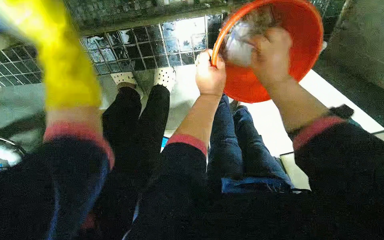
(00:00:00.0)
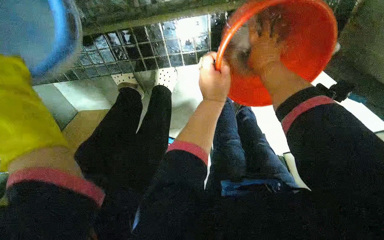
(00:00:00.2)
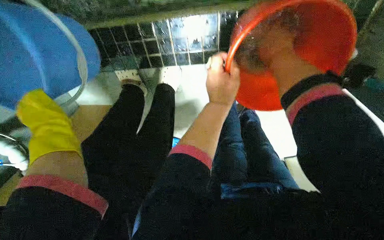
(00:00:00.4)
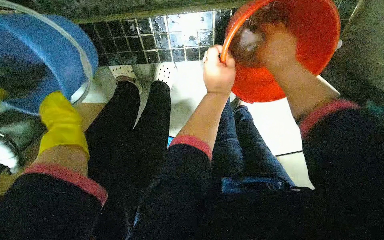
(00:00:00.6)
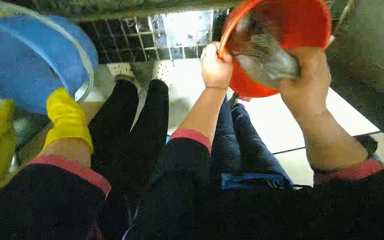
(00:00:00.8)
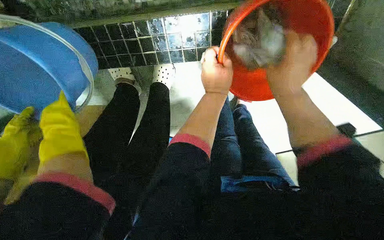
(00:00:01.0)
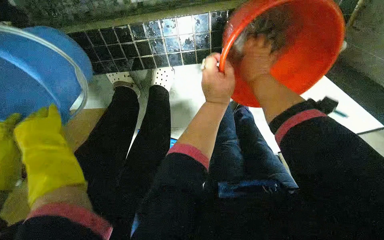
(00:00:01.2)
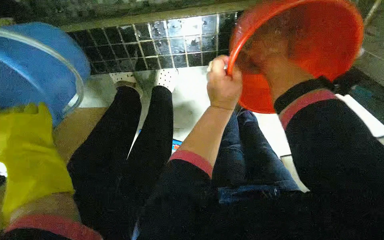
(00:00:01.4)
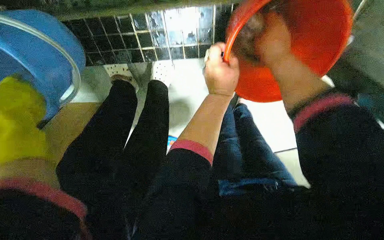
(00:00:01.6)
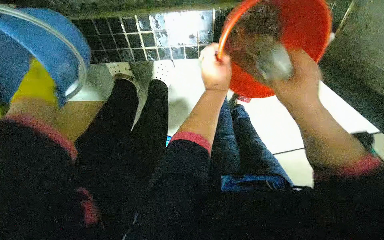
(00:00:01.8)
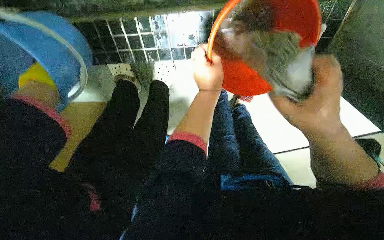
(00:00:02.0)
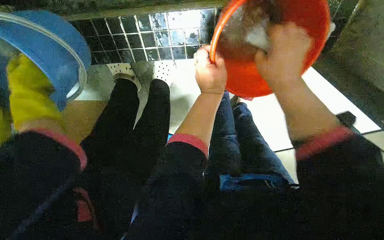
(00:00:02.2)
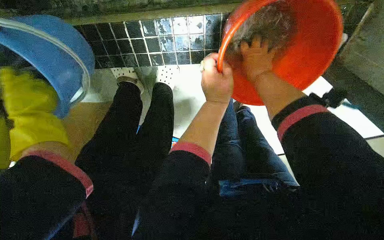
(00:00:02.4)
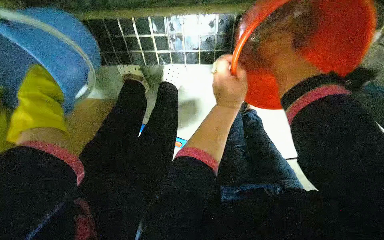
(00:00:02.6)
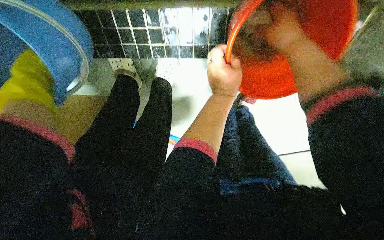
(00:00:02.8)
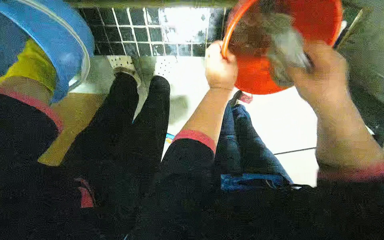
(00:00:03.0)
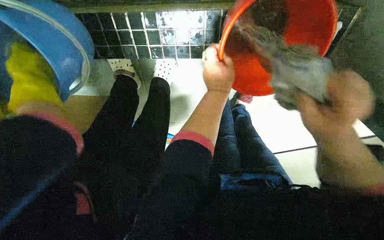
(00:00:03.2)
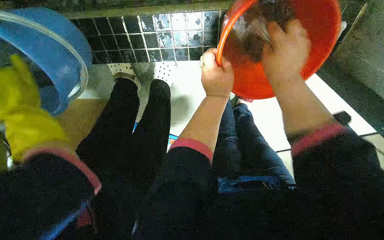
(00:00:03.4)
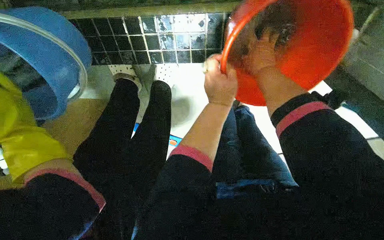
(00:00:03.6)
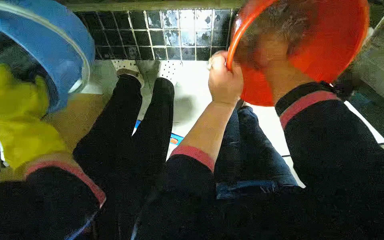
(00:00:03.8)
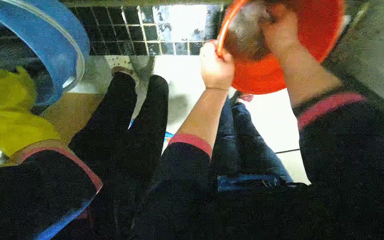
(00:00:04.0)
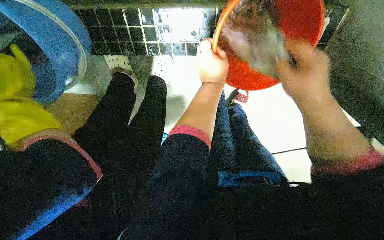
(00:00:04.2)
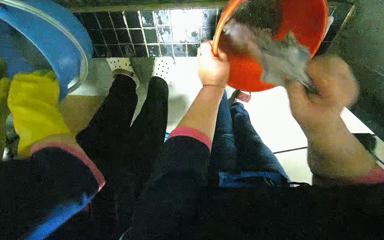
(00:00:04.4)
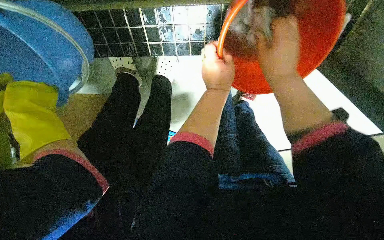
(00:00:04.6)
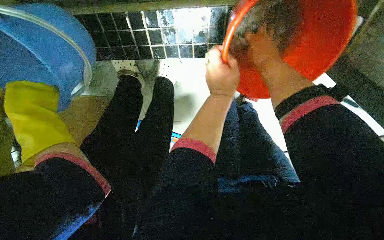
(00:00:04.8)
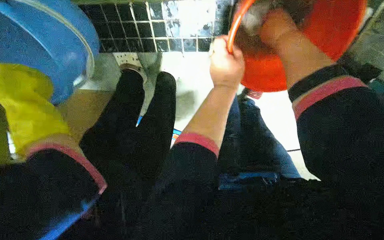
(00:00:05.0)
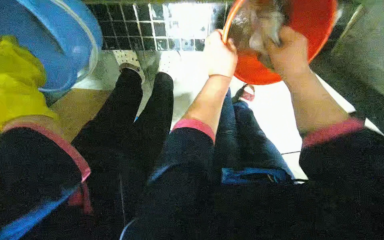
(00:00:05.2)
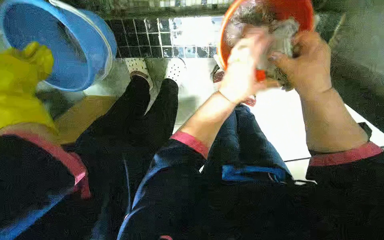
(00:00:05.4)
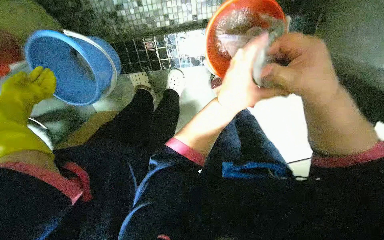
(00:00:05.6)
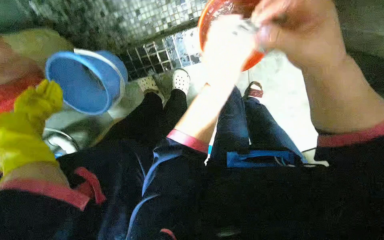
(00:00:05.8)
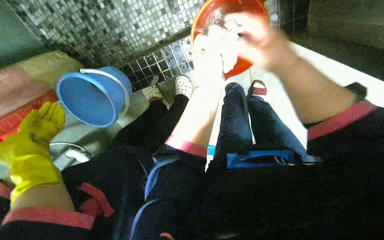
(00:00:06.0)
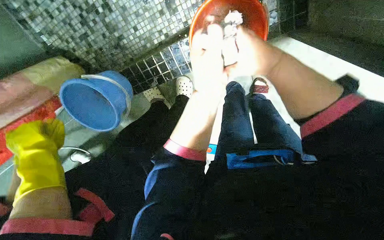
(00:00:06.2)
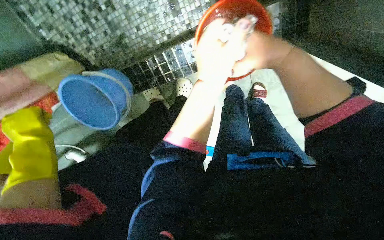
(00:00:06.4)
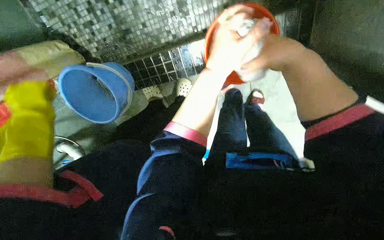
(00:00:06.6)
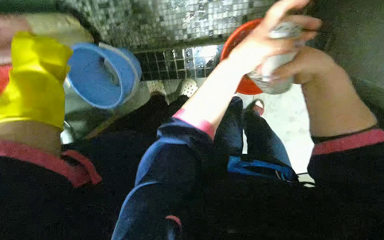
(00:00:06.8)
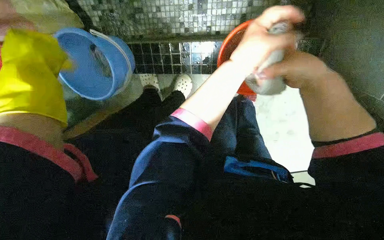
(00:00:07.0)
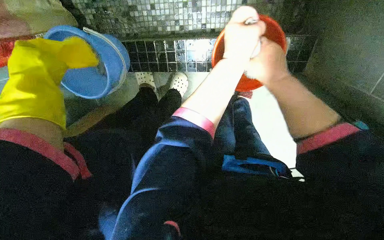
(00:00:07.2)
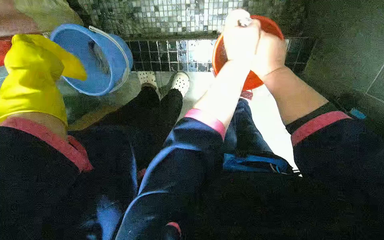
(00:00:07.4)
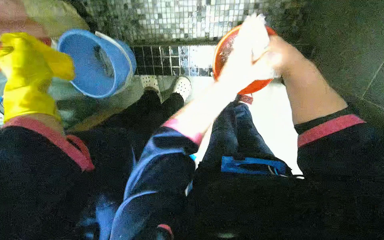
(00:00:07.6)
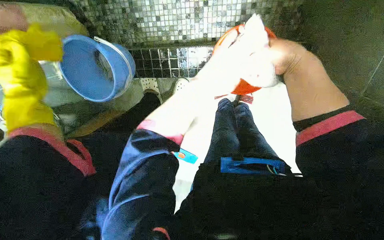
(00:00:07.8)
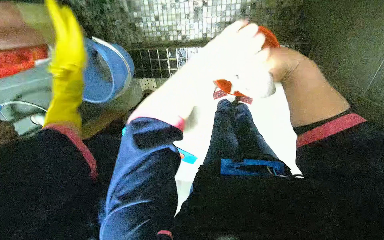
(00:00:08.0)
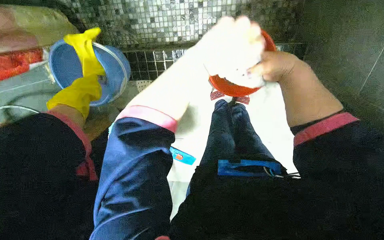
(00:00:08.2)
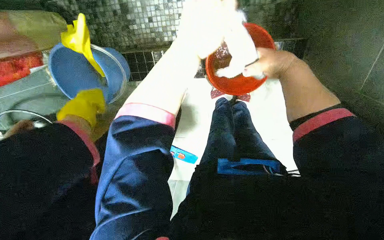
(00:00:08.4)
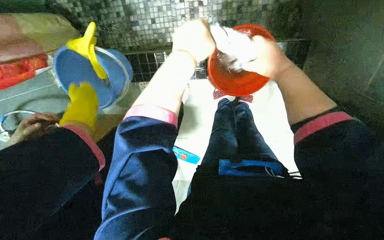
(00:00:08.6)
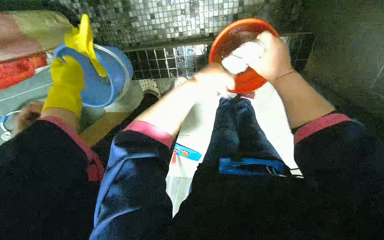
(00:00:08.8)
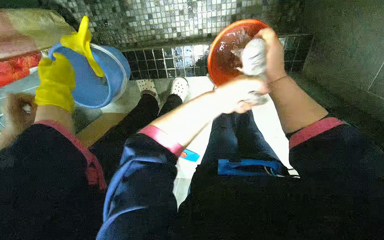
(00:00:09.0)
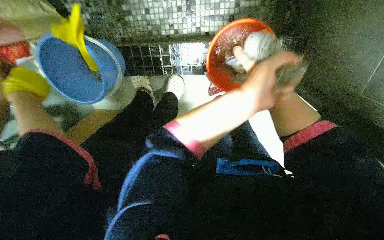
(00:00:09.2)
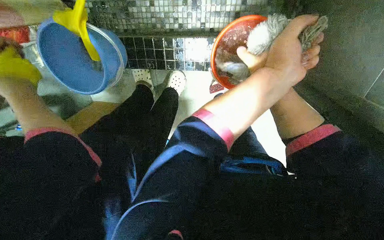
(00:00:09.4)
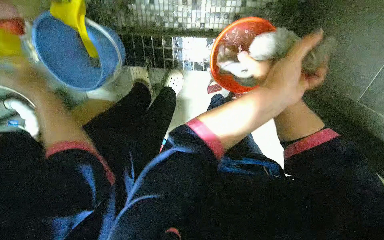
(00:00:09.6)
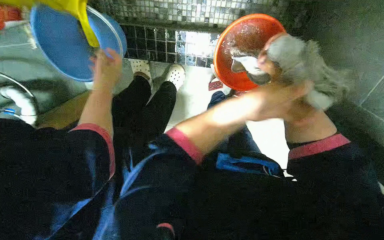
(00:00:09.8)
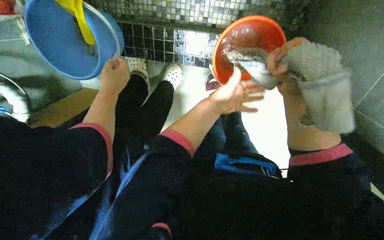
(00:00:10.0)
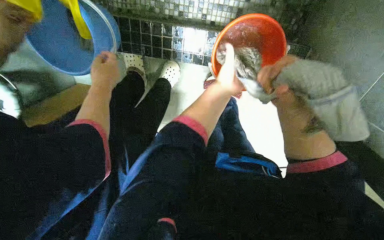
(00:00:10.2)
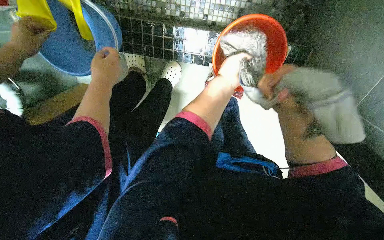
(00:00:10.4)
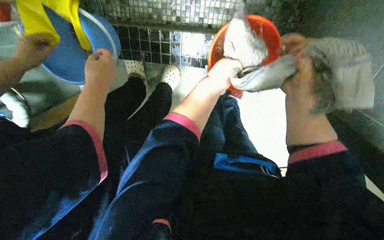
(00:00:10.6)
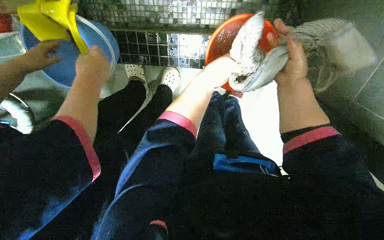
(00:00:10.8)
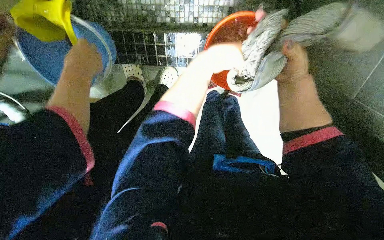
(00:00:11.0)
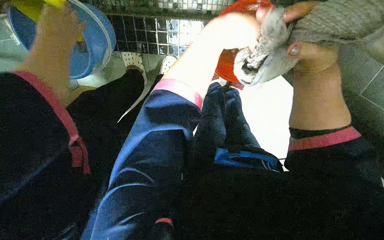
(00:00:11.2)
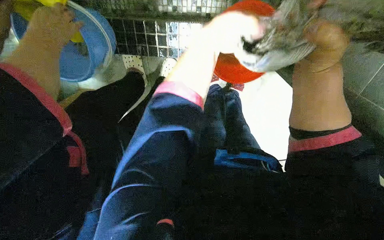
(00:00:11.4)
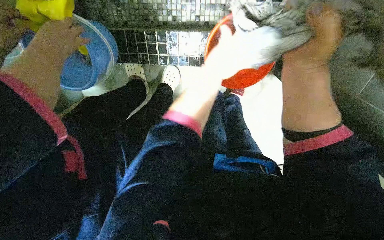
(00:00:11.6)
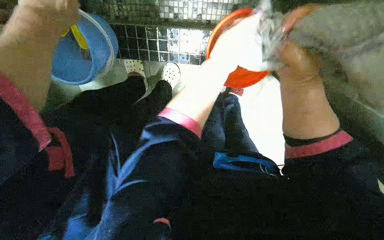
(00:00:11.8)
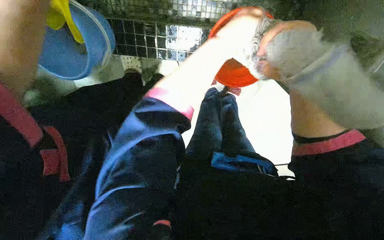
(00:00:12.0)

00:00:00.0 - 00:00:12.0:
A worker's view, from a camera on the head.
Job: preparing cleaning supplies.
The whole recording: Wringing and rinsing cleaning cloth. The worker wrings and rinses a cleaning cloth, then empties and refills the cleaning bucket.
00:00:00.0 - 00:00:01.6: The right hand swings up and down the picture, roughly 15 cm each way, with 2 reversals.
00:00:01.6 - 00:00:03.0: The right hand goes up and down the picture, some 20 cm each way, reversing 2 times.
00:00:03.0 - 00:00:04.4: The right hand swings up and down the picture, roughly 25 cm each way, with 2 reversals.
00:00:04.4 - 00:00:06.0: The view swings approximately 15 degrees to the left. The left hand goes some 20 cm nearer to the camera.
00:00:07.6 - 00:00:09.0: The left hand travels nearer to the camera and back again, some 15 cm each way.
00:00:09.0 - 00:00:10.4: The left hand moves some 15 cm nearer to the camera and comes back.
00:00:10.4 - 00:00:12.0: The left hand goes nearer and farther, about 15 cm each way, reversing 2 times.

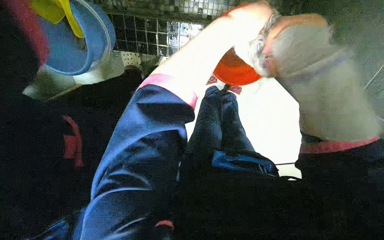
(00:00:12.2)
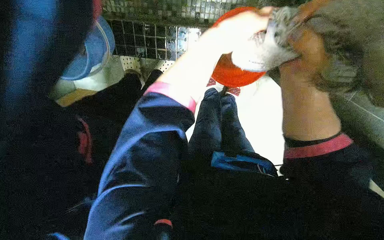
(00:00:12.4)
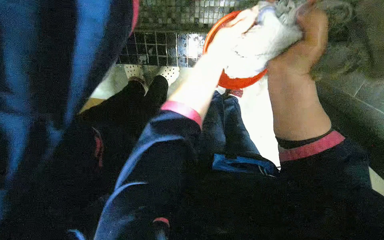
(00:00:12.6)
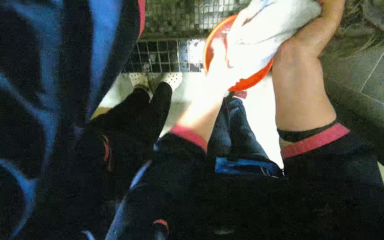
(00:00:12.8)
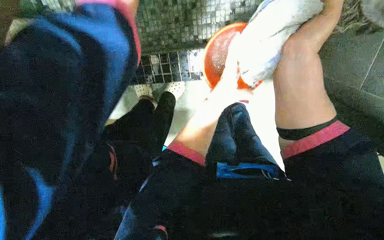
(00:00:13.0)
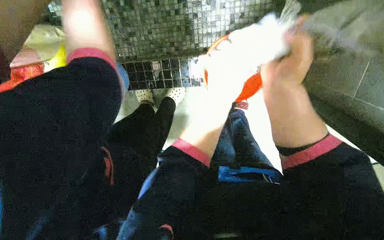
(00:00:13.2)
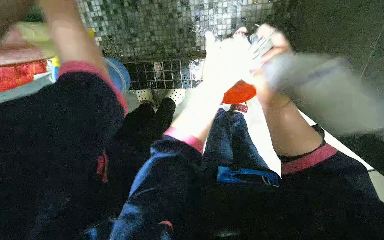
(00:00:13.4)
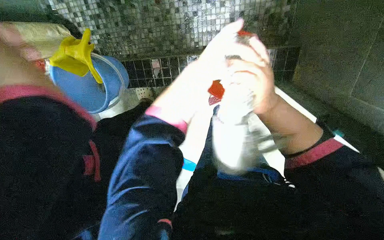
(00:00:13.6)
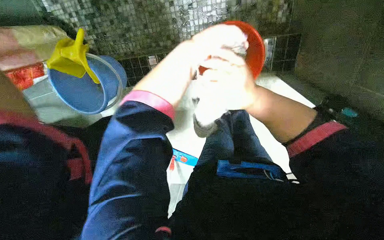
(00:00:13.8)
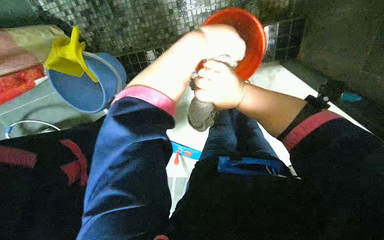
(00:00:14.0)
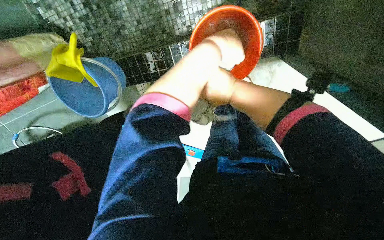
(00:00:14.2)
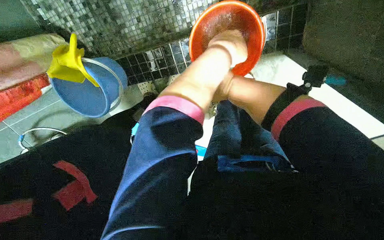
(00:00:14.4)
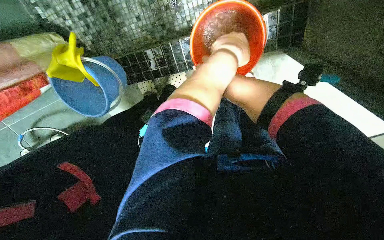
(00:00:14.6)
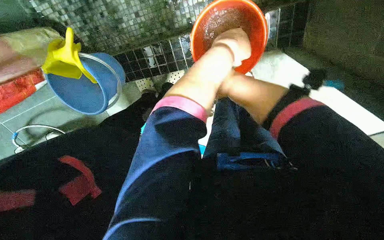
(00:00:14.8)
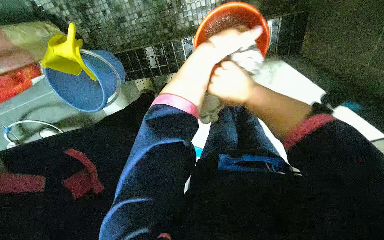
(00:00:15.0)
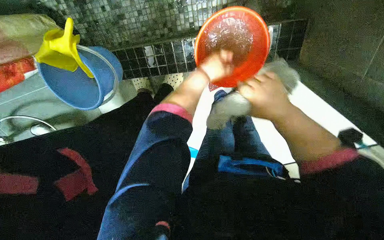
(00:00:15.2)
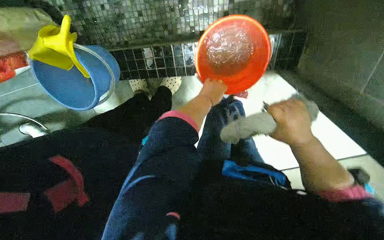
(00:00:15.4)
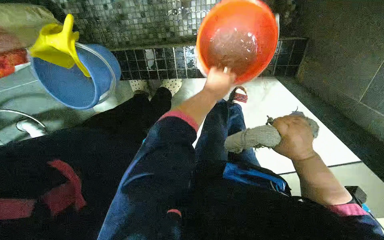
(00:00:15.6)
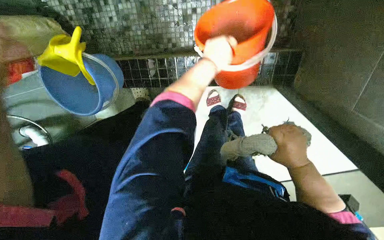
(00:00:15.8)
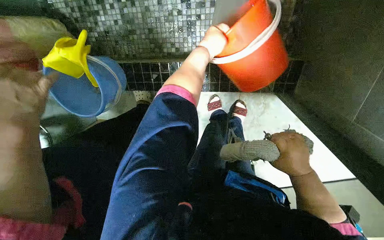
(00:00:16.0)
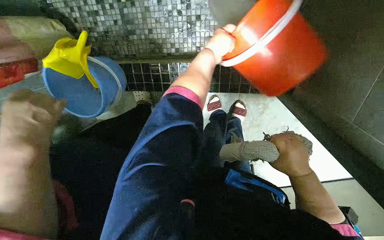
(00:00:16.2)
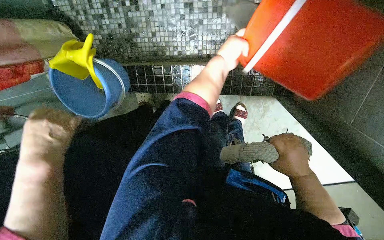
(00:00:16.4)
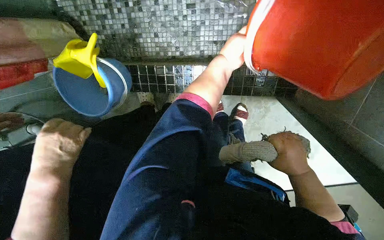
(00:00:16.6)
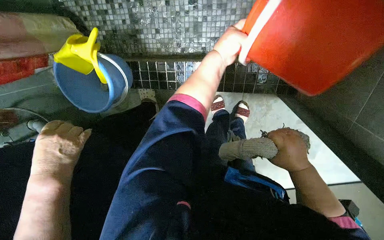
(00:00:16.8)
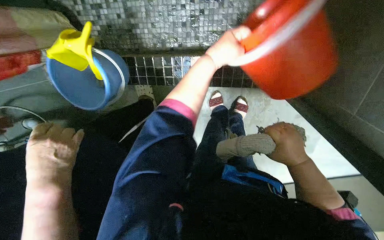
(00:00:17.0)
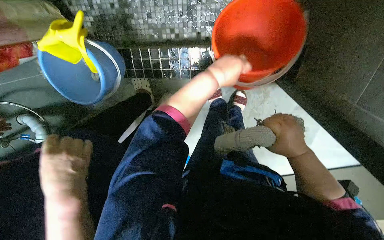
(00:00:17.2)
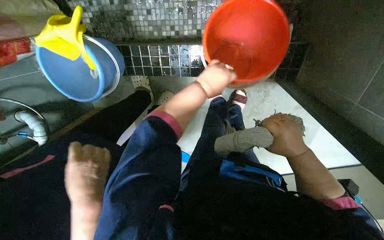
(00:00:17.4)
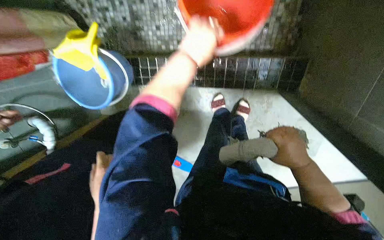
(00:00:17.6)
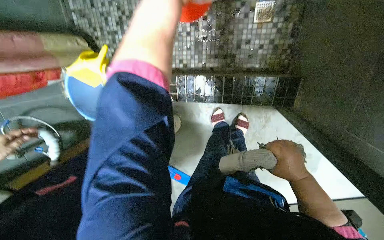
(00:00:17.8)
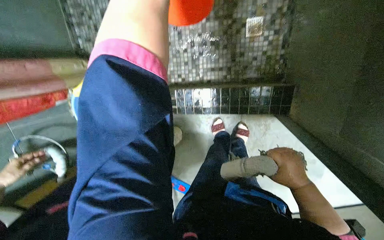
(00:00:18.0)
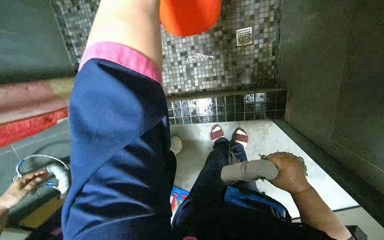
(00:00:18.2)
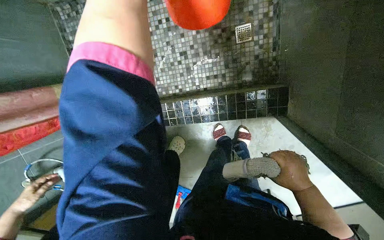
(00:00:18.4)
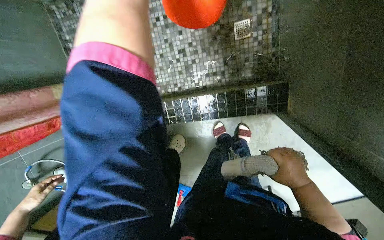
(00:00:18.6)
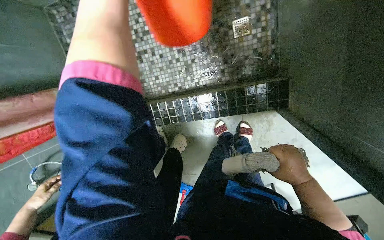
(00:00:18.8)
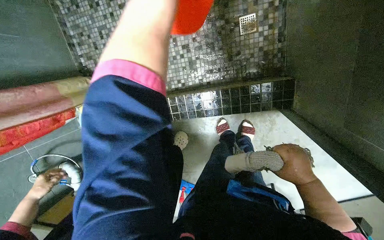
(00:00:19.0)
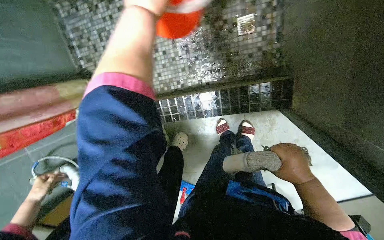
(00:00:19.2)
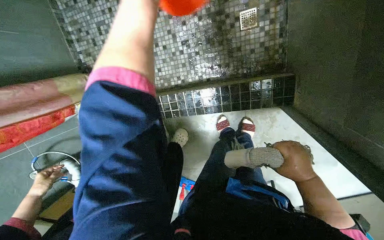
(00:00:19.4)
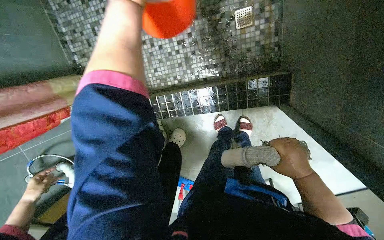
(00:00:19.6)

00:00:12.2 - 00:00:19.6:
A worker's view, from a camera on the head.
Job: preparing cleaning supplies.
The whole recording: Wringing and rinsing cleaning cloth. The worker wrings and rinses a cleaning cloth, then empties and refills the cleaning bucket.
00:00:12.2 - 00:00:13.6: The left hand reaches about 10 cm down the picture, then returns. Meanwhile the right hand moves nearer and farther over about 10 cm, changing direction 2 times.
00:00:13.6 - 00:00:15.2: The right hand moves to the right, roughly 10 cm, and goes farther from the camera and returns, roughly 50 cm each way. The left hand travels farther from the camera by some 15 cm.
00:00:15.2 - 00:00:16.6: The left hand shifts roughly 10 cm nearer to the camera, and goes down the picture and returns, roughly 5 cm each way.
